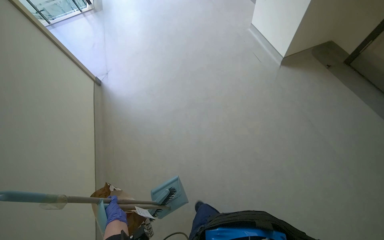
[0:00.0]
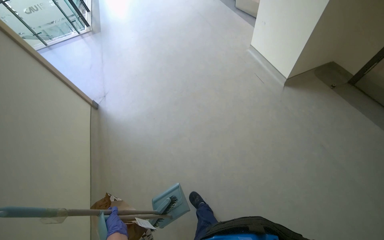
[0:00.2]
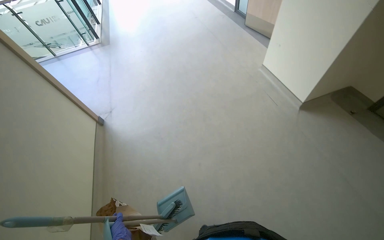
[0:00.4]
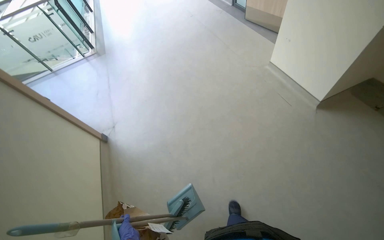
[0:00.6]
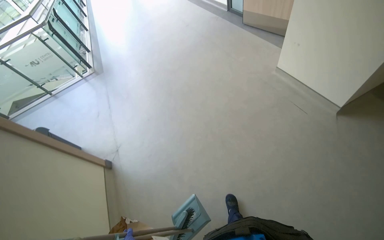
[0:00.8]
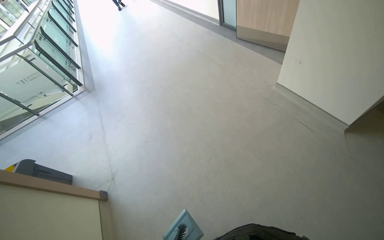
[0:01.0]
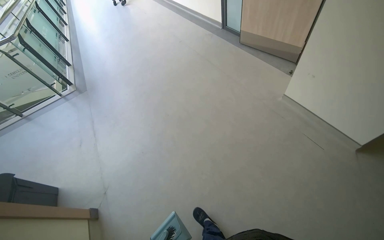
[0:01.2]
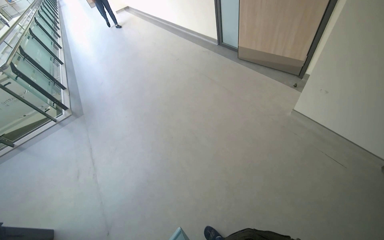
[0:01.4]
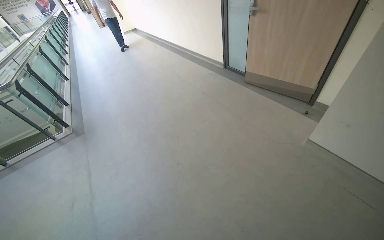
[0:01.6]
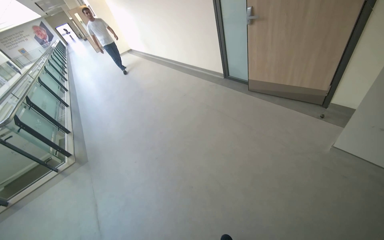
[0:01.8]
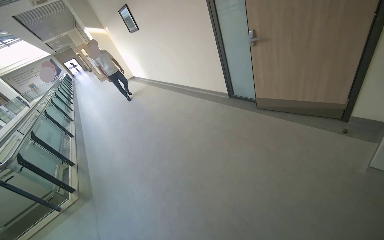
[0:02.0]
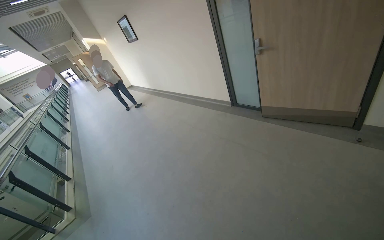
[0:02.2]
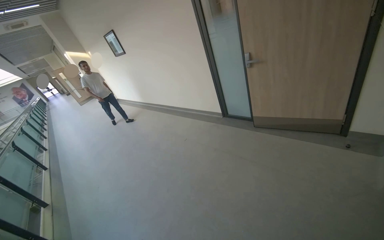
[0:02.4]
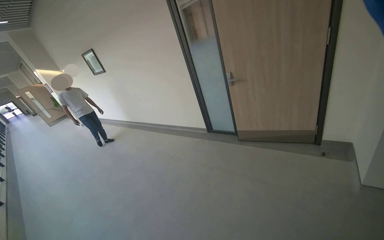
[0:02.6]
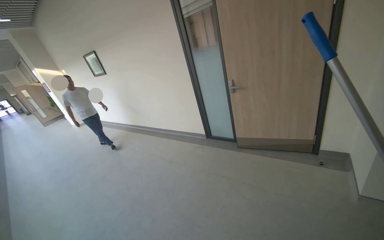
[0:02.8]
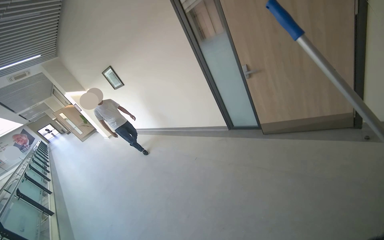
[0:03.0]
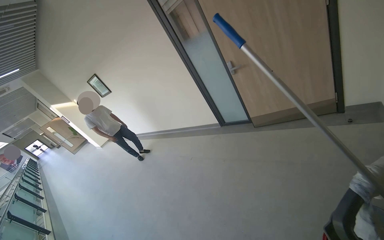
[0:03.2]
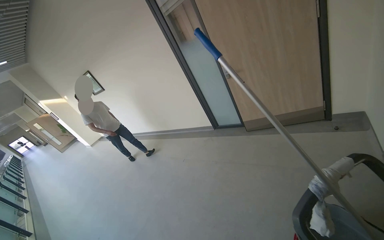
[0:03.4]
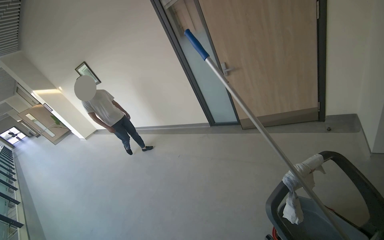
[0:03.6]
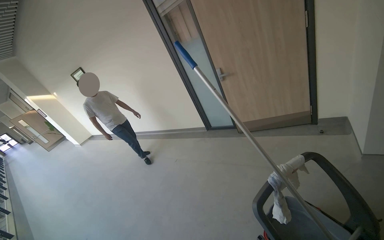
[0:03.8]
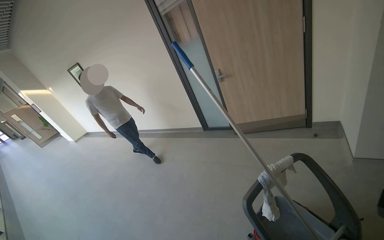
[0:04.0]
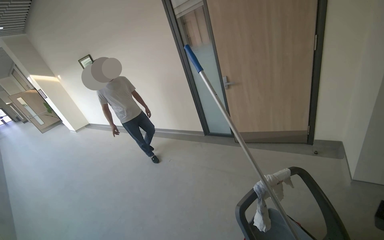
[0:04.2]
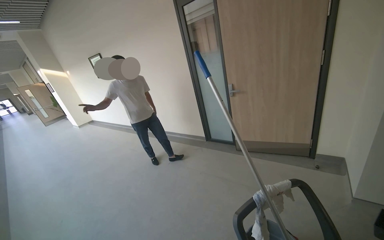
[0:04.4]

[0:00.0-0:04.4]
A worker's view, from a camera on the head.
Job: sweeping floor.
The whole recording: Sweeping and collecting floor debris. The worker sweeps the floor with a broom and collects debris into a dustpan and a box.
0:01.4 to 0:03.0: The wearer moves approximately 90 cm. The view tips upward by approximately 30 degrees.

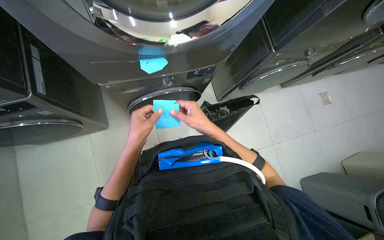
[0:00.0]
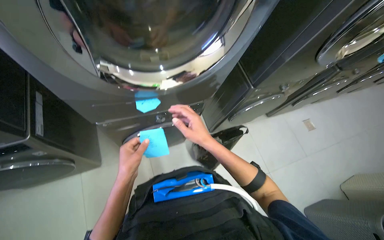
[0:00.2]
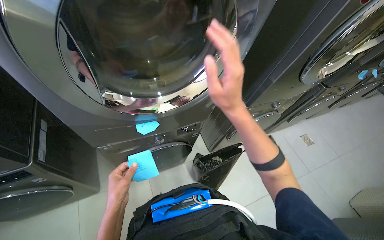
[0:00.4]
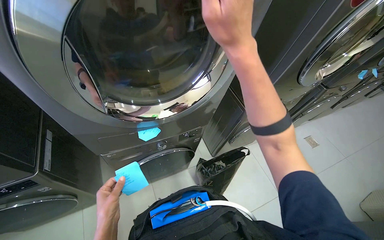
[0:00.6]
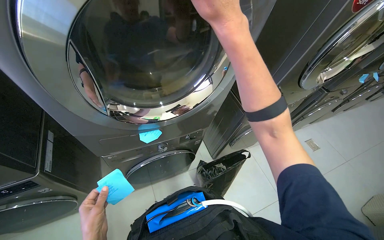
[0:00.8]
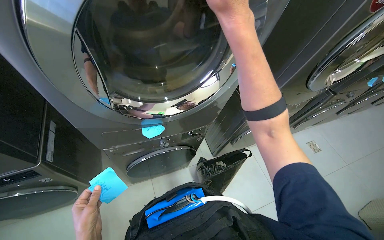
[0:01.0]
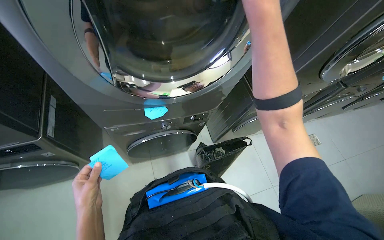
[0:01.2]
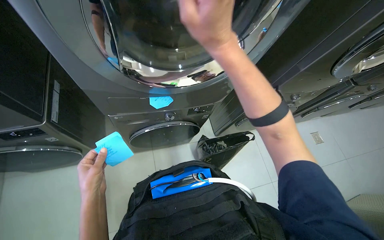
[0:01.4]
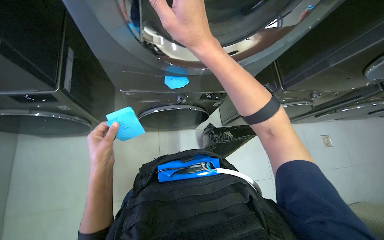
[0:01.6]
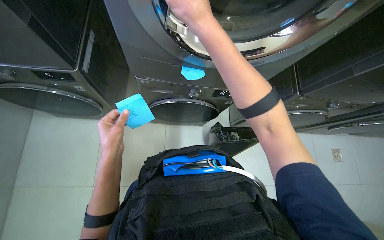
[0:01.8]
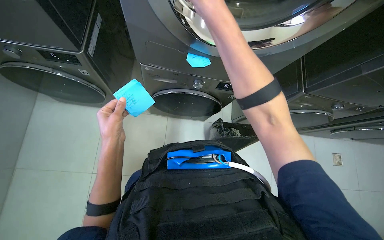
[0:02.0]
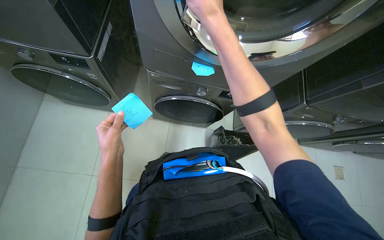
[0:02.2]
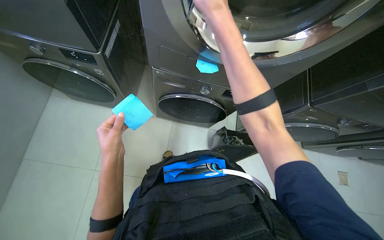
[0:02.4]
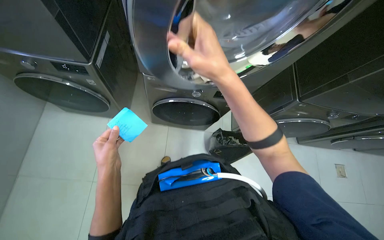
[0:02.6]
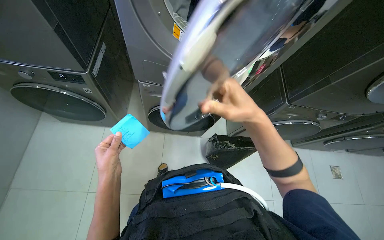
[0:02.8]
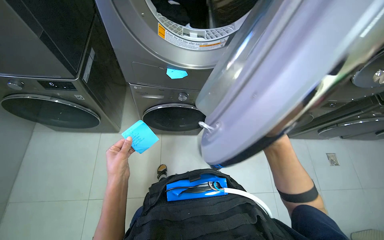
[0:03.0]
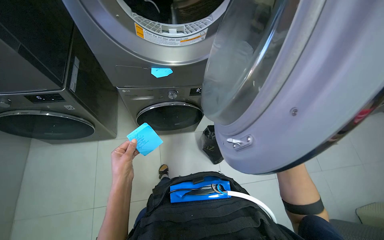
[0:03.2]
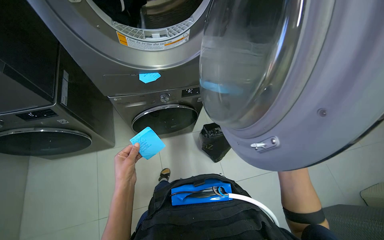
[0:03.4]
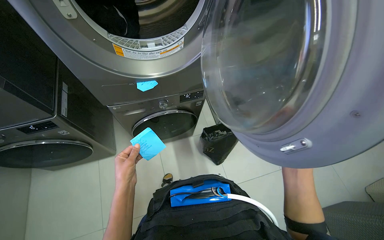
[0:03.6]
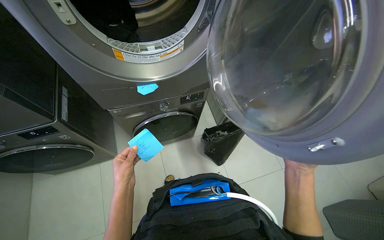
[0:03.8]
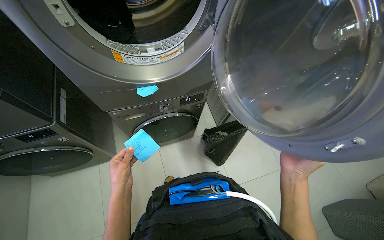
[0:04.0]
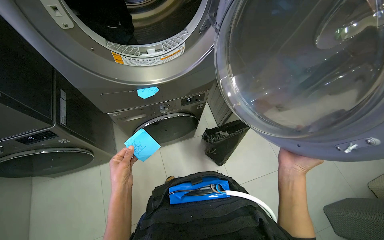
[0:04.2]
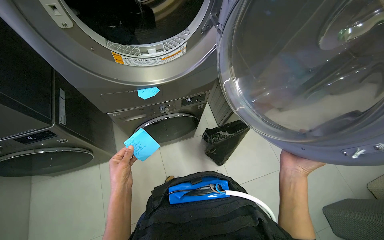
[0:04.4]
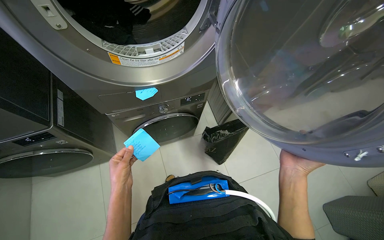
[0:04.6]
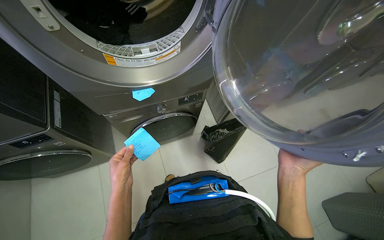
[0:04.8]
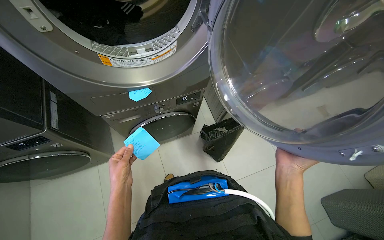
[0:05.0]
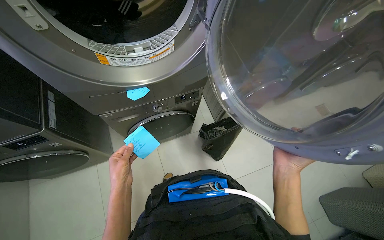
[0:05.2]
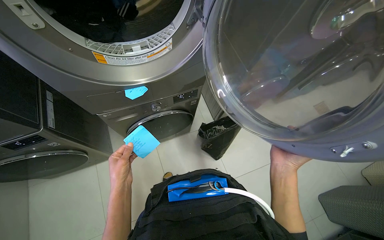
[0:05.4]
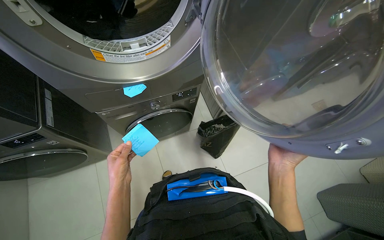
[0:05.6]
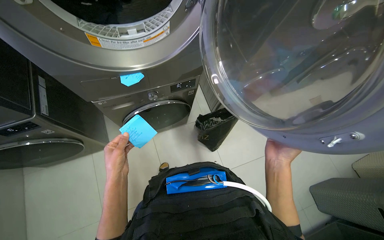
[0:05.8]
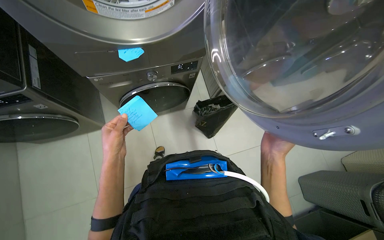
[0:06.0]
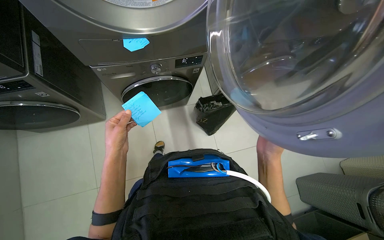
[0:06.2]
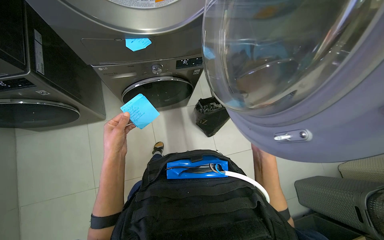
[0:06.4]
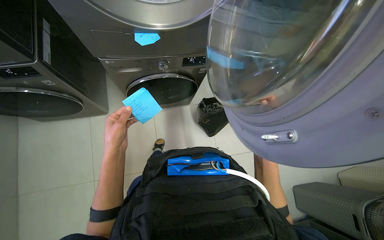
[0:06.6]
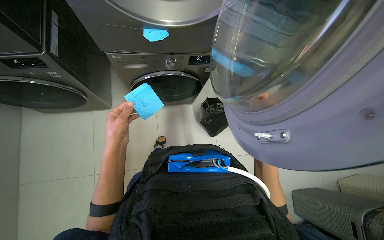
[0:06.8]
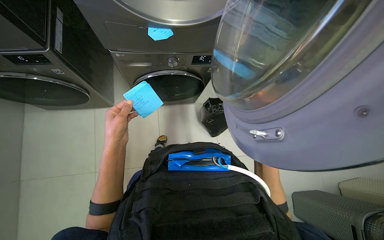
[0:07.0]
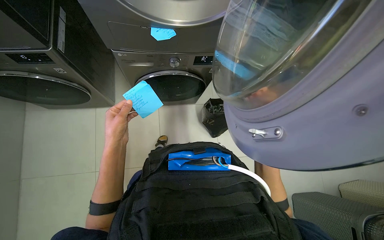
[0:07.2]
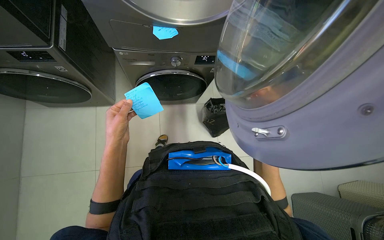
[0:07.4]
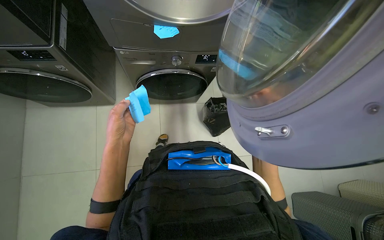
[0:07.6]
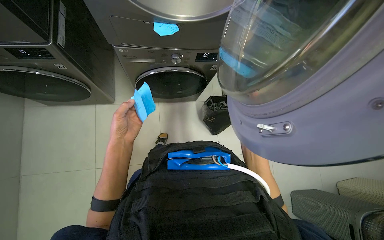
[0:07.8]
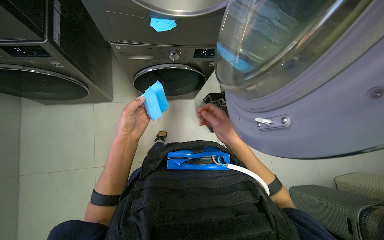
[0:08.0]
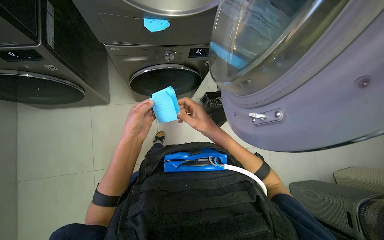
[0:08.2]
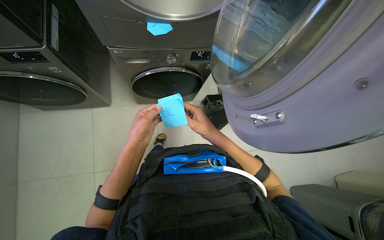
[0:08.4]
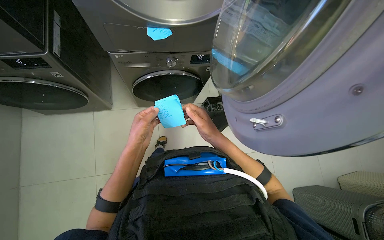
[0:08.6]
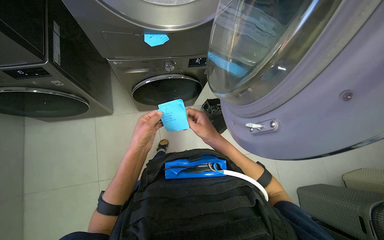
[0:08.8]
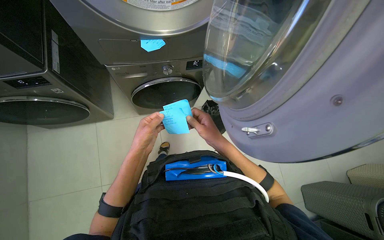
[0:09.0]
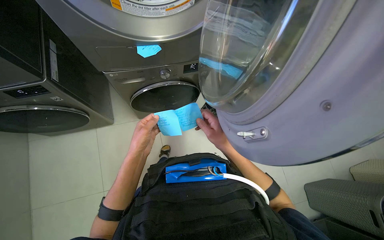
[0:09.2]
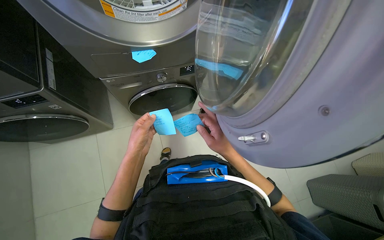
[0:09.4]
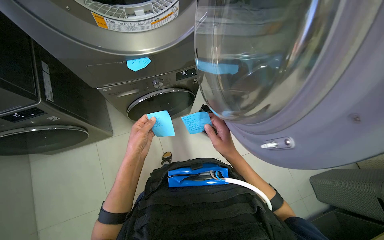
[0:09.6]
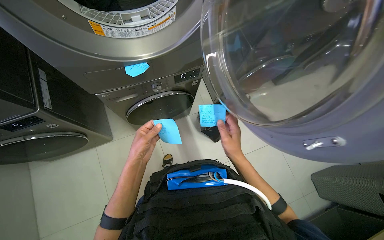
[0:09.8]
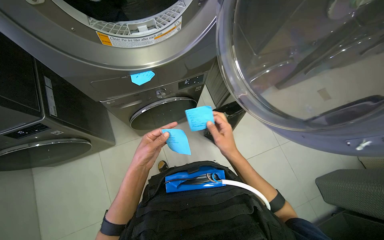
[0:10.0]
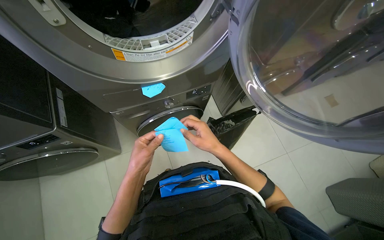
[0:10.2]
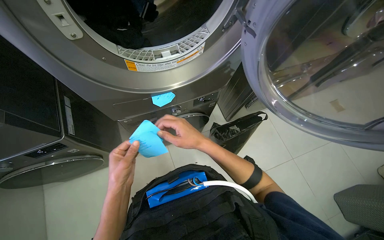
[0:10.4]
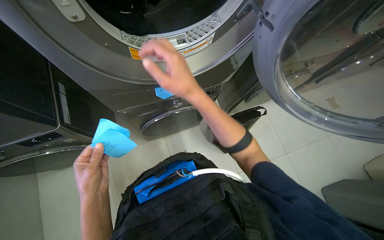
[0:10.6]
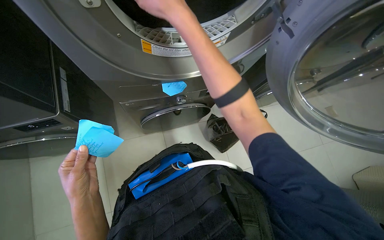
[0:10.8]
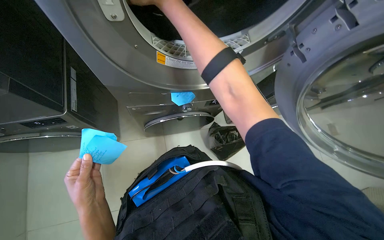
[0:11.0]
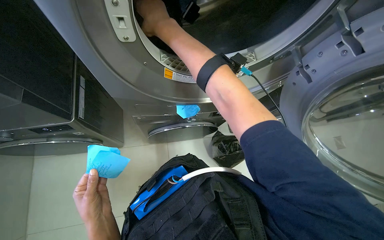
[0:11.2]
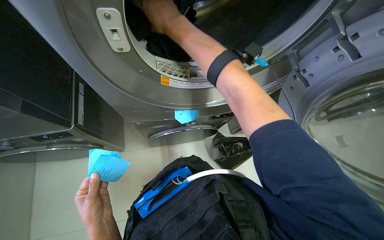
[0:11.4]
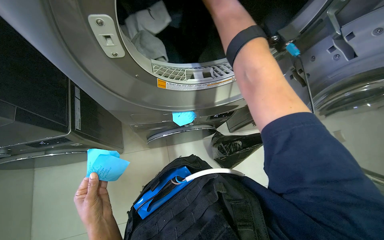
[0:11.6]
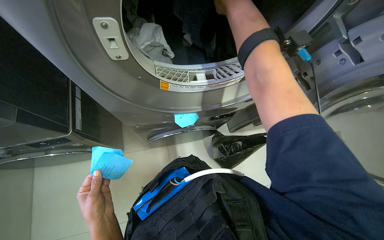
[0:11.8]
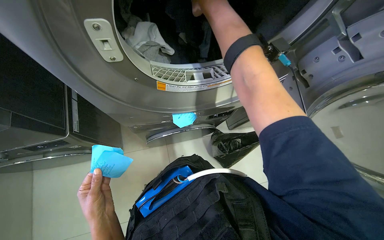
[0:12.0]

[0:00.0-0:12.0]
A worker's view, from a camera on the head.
Job: managing laundry.
The whole recording: Inspecting and marking washing machines. The worker opens a washing machine, removes clothes, and places and removes sticky notes from the machines.
0:00.0 to 0:01.6: The left hand heads to the left, covering roughly 10 cm. Meanwhile the right hand heads up the picture, nearer to the camera and to the left, covering about 35 cm.
0:04.4 to 0:06.0: The hands stay close to where they were, moving slightly.
0:09.0 to 0:10.4: The right hand travels to the left by approximately 15 cm.
0:10.4 to 0:12.0: The left hand shifts roughly 10 cm to the left.

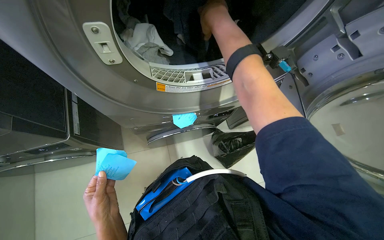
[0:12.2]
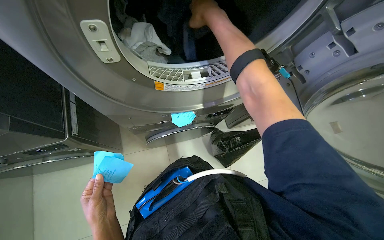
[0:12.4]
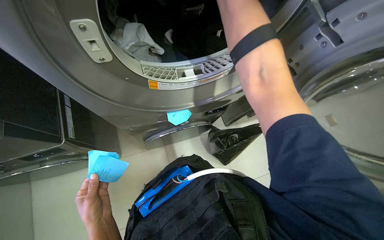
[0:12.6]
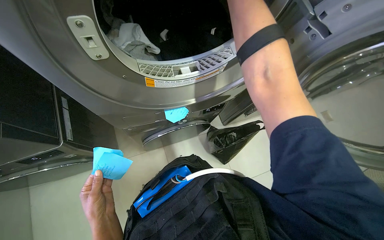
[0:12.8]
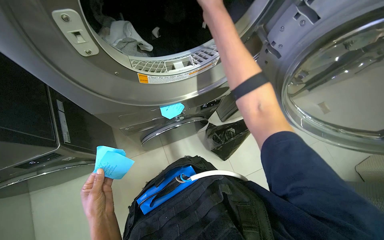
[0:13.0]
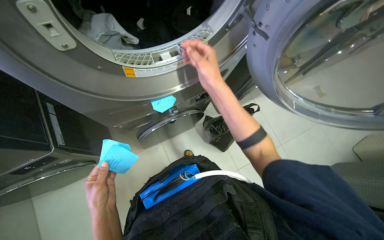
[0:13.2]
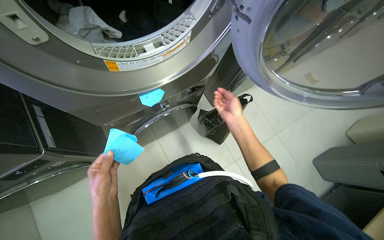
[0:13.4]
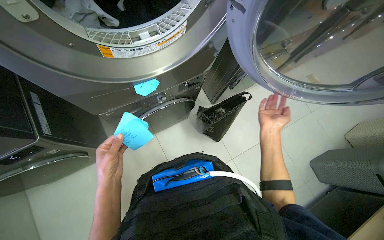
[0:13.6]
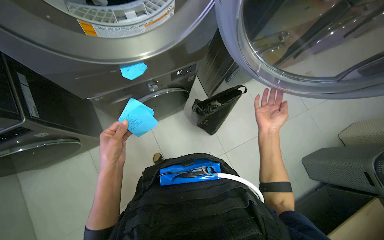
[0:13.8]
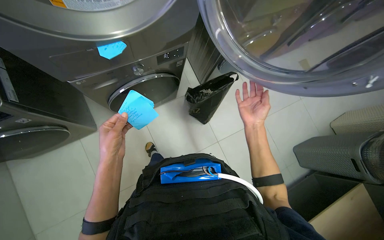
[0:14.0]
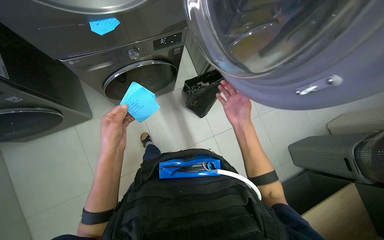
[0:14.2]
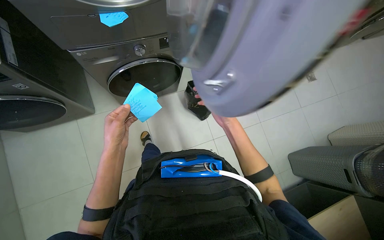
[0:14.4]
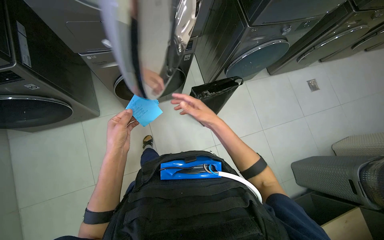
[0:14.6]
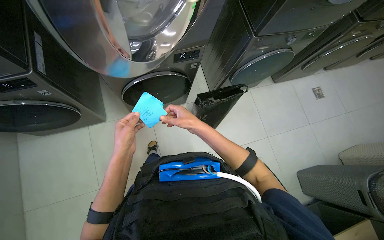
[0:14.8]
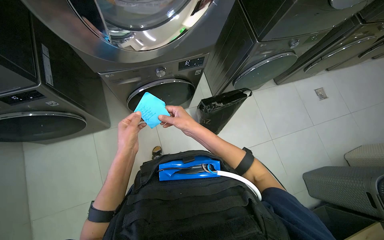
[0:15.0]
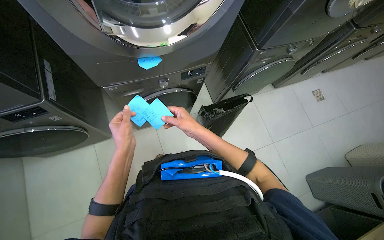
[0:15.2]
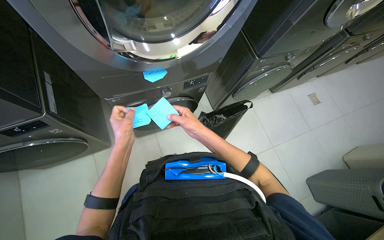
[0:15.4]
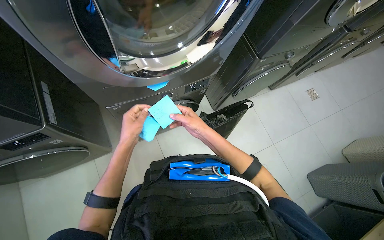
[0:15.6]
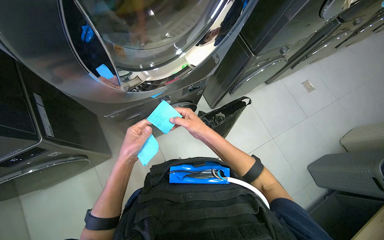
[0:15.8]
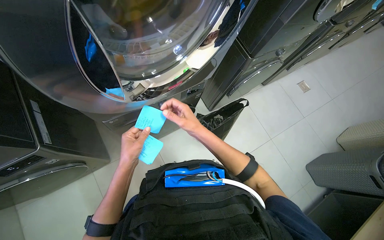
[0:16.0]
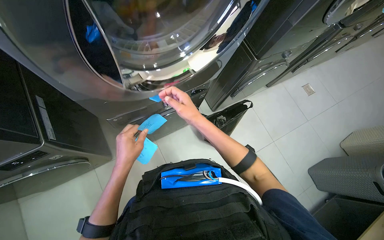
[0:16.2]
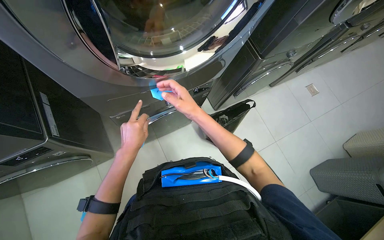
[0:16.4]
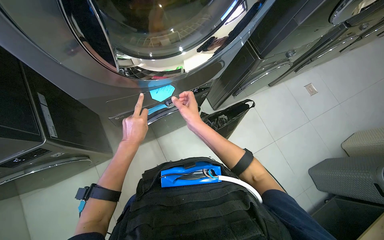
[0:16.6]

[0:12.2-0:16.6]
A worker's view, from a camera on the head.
Job: managing laundry.
The whole recording: Inspecting and marking washing machines. The worker opens a washing machine, removes clothes, and places and removes sticky notes from the machines.
0:12.2 to 0:13.6: The right hand shifts about 60 cm down the picture and to the right.
0:13.6 to 0:15.2: The right hand shifts about 20 cm to the left.
